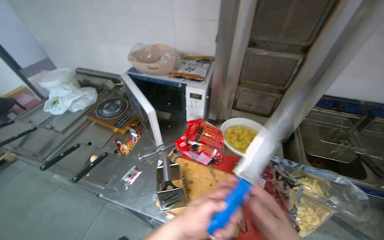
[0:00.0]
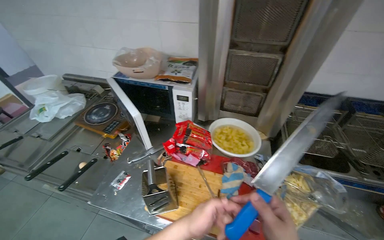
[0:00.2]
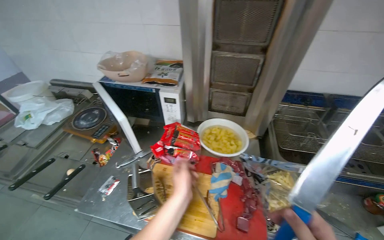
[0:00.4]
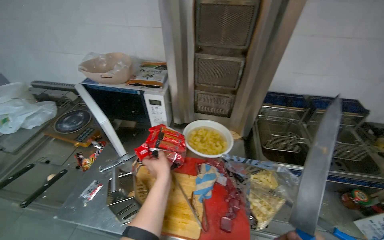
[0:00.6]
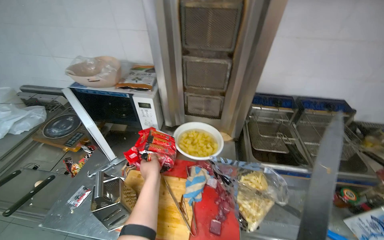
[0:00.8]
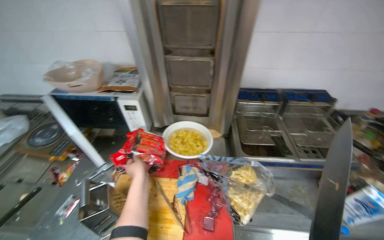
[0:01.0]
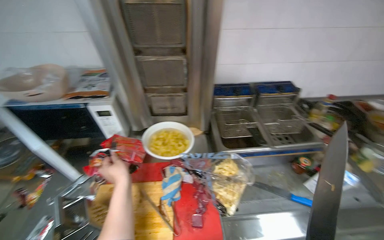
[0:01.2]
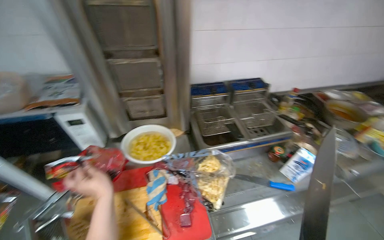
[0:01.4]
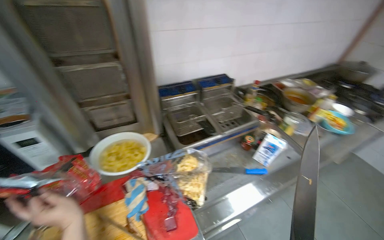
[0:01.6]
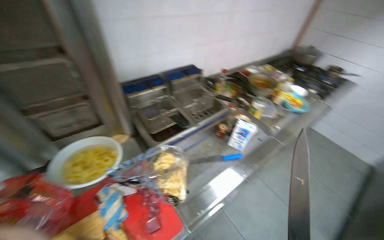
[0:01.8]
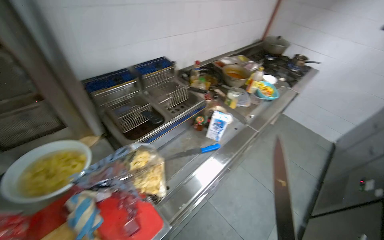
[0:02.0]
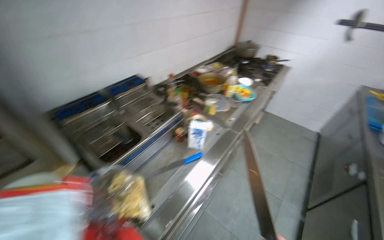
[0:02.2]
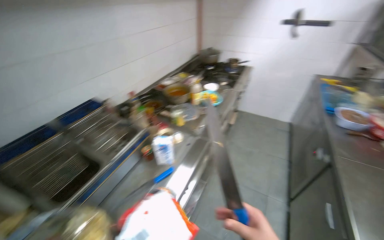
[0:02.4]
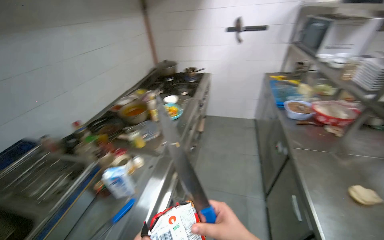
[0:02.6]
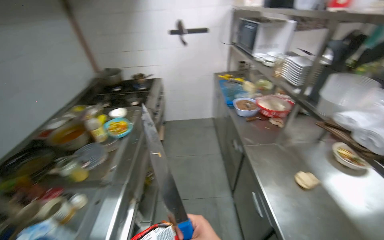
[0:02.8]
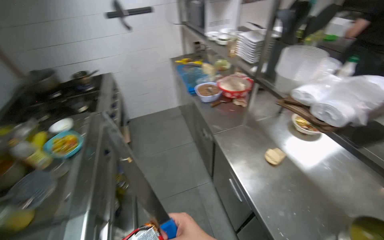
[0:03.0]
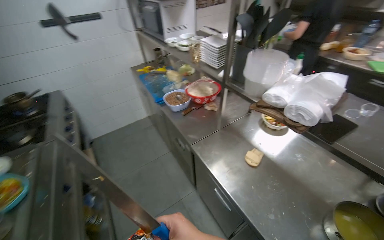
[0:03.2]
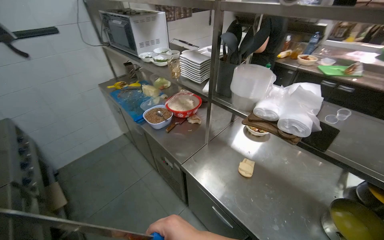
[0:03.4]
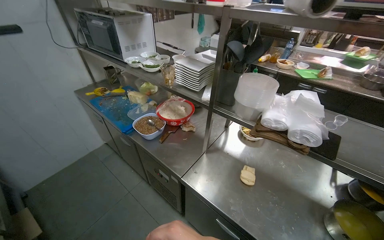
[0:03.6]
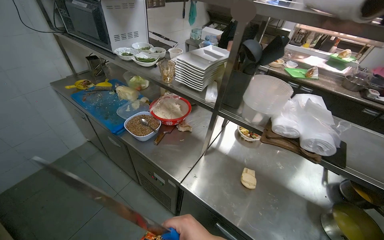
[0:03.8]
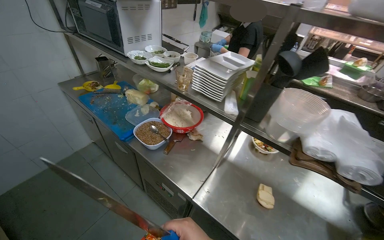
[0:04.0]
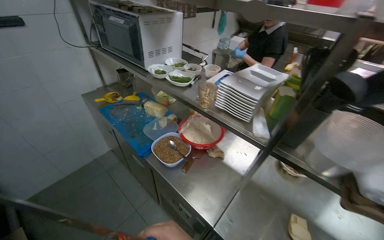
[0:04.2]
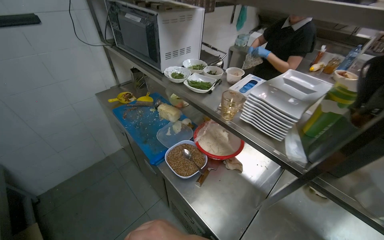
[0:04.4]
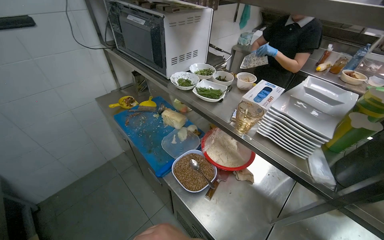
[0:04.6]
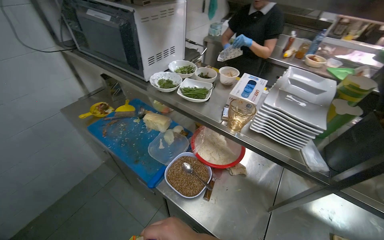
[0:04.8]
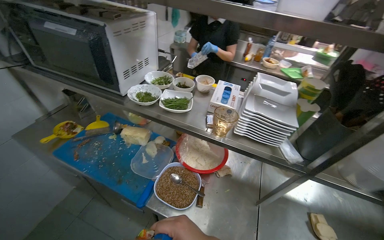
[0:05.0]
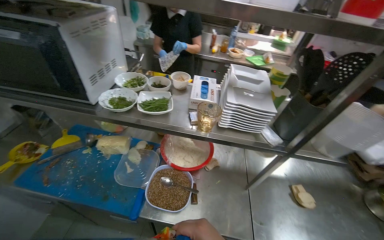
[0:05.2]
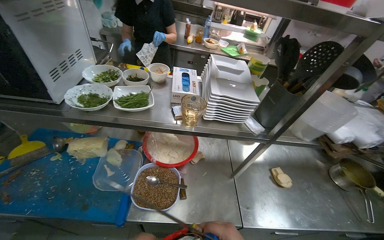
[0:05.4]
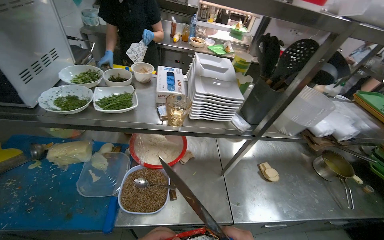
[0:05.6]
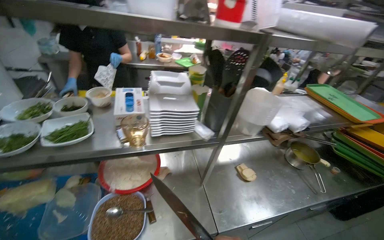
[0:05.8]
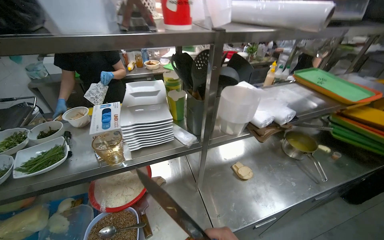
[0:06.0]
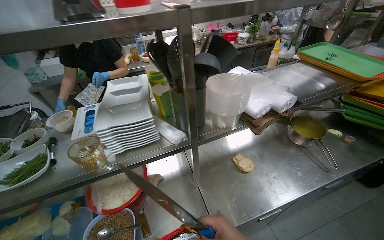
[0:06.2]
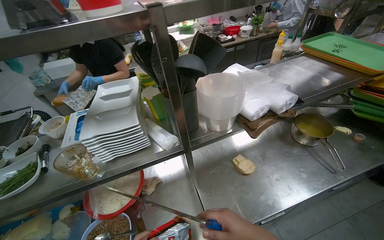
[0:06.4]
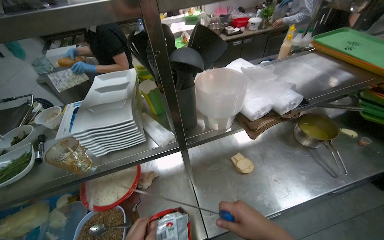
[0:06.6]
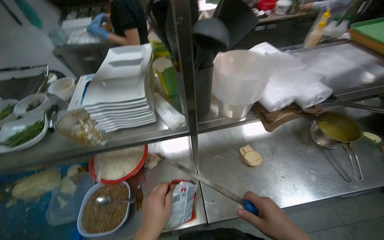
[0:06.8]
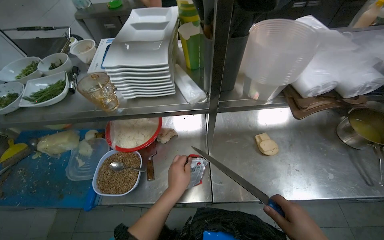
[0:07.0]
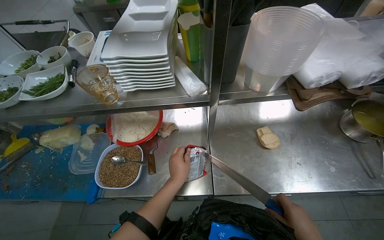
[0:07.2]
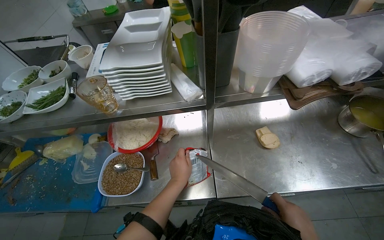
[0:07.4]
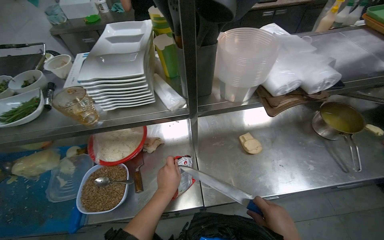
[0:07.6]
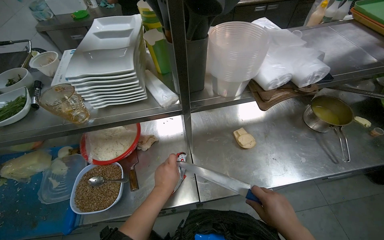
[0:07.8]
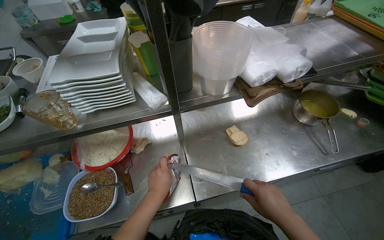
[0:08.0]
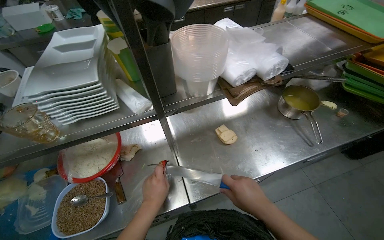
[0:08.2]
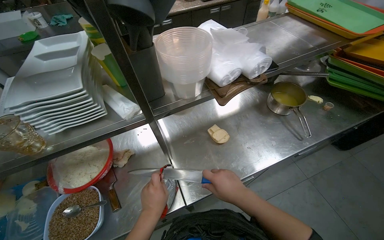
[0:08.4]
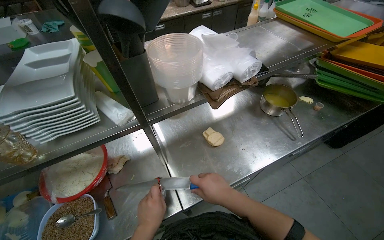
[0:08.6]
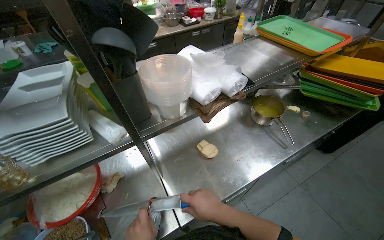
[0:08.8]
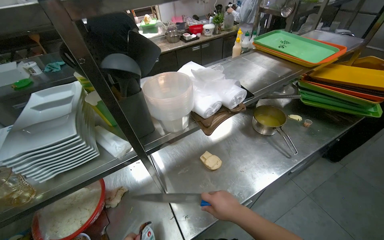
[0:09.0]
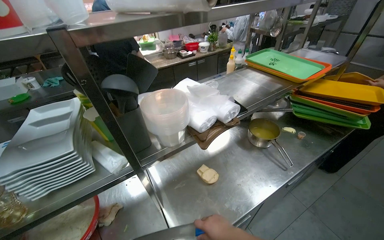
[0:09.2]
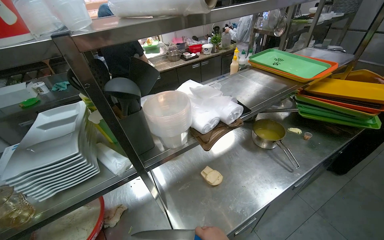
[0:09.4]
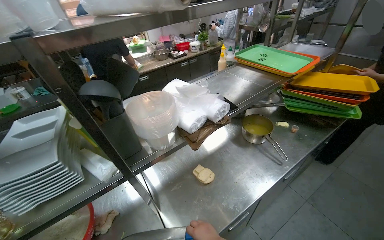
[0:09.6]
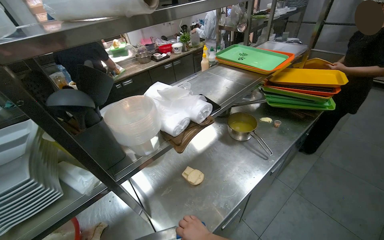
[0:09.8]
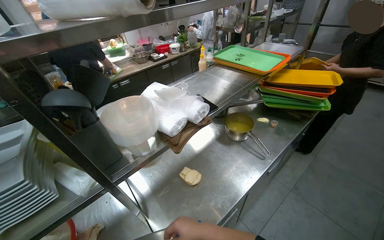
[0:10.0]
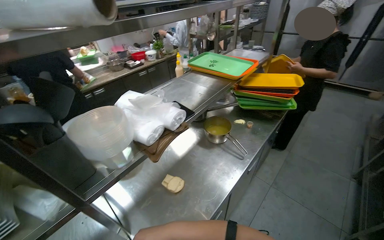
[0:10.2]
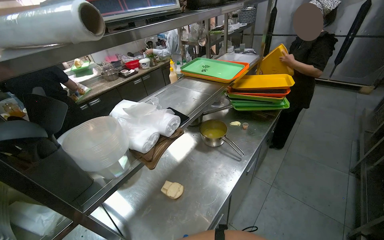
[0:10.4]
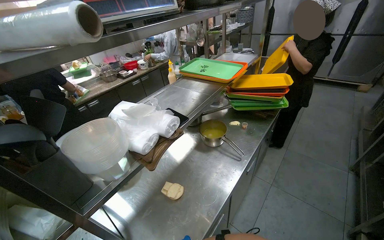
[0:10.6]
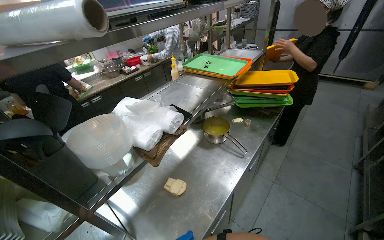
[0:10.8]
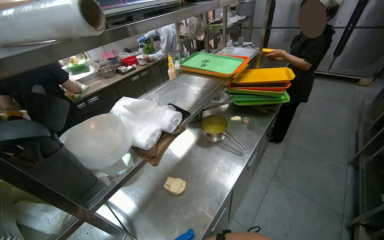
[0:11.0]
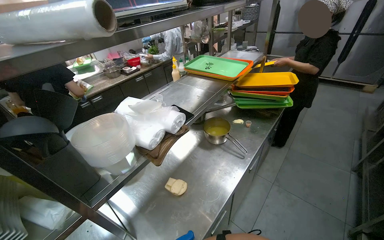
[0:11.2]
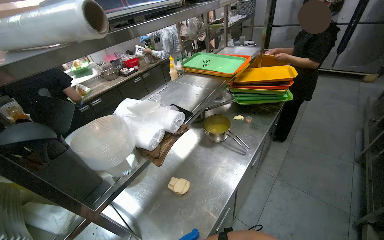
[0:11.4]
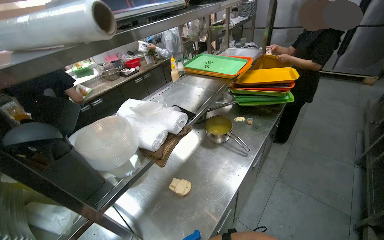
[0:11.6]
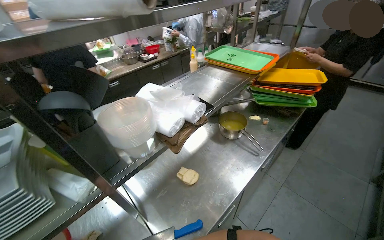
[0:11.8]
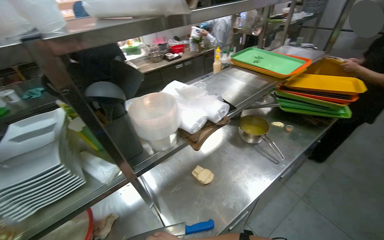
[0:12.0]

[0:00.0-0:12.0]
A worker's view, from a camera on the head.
Job: preparing food.
The whole recording: Cutting food with knife. The worker uses a knife to open a package and cut food on the counter.
0:00.0 to 0:01.6: The head rotates about 45 degrees to the right.
0:01.6 to 0:03.0: The camera travels some 70 cm. The wearer looks approximately 85 degrees further to the right.
0:03.0 to 0:04.4: The camera is carried approximately 70 cm. The head turns to the right by about 25 degrees.
0:04.4 to 0:06.0: The head turns to the right by some 65 degrees.
0:06.0 to 0:07.6: The view tilts some 15 degrees downward.
0:07.6 to 0:09.0: The head turns to the right by about 20 degrees.
0:09.0 to 0:10.4: The head rotates approximately 20 degrees to the right.

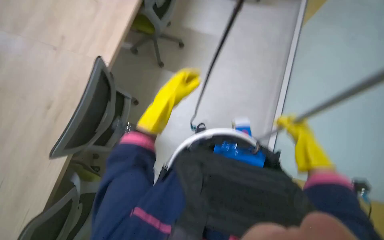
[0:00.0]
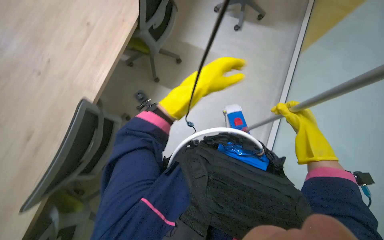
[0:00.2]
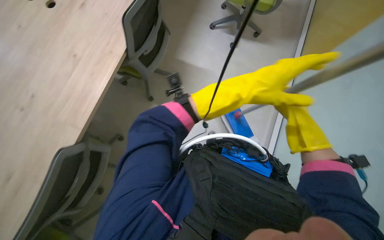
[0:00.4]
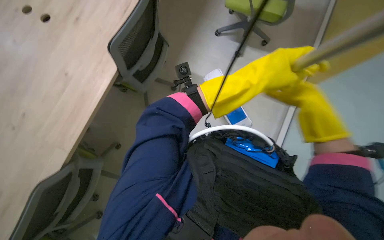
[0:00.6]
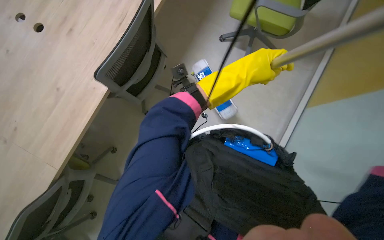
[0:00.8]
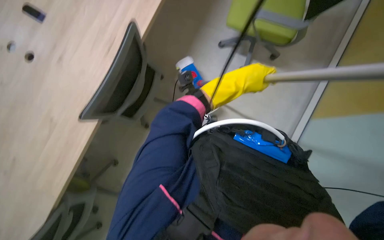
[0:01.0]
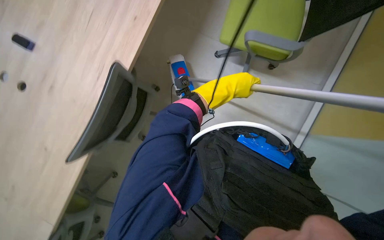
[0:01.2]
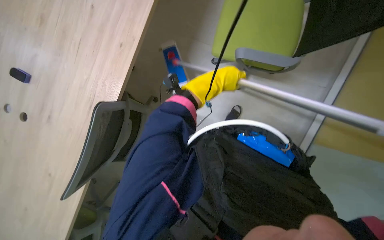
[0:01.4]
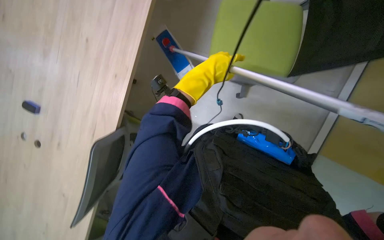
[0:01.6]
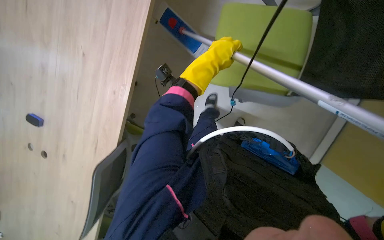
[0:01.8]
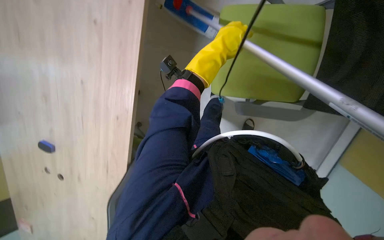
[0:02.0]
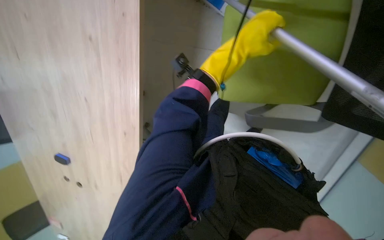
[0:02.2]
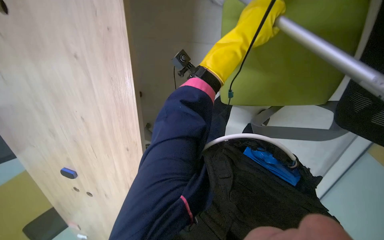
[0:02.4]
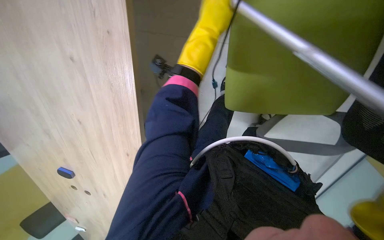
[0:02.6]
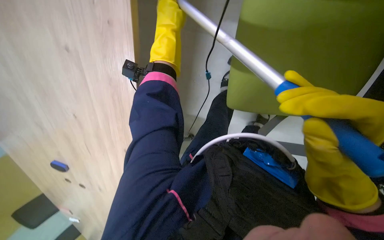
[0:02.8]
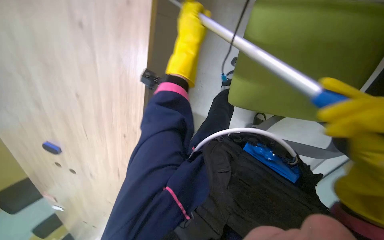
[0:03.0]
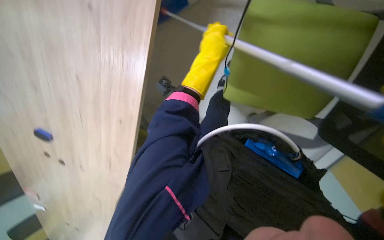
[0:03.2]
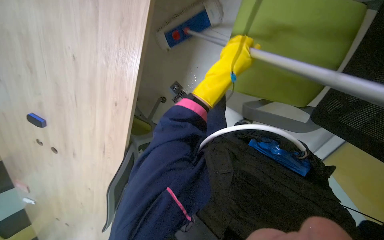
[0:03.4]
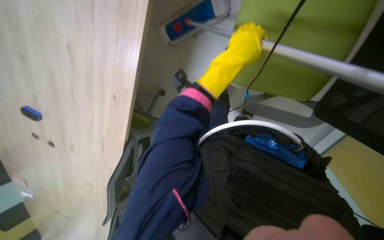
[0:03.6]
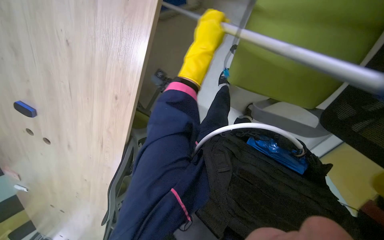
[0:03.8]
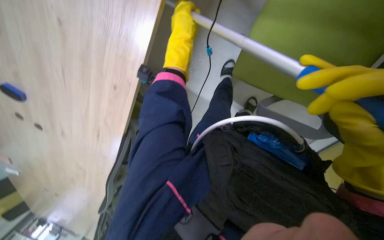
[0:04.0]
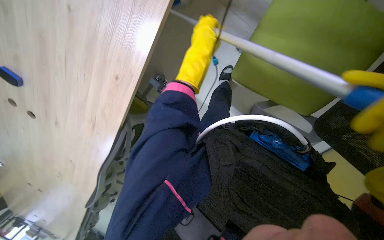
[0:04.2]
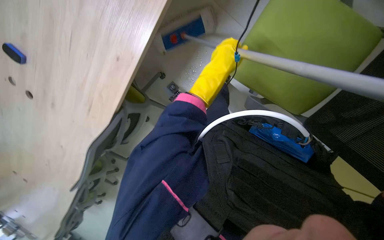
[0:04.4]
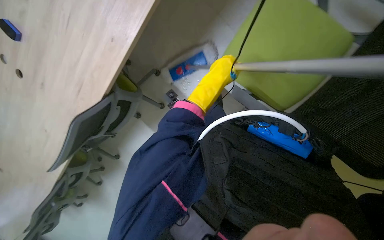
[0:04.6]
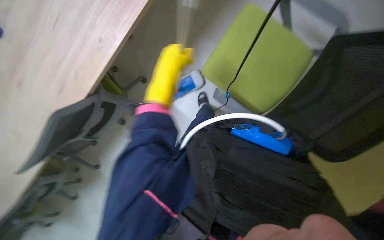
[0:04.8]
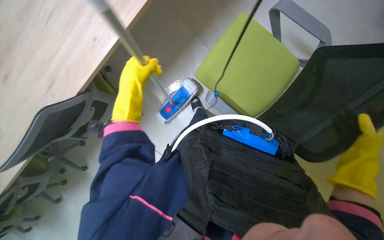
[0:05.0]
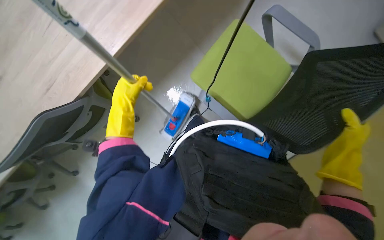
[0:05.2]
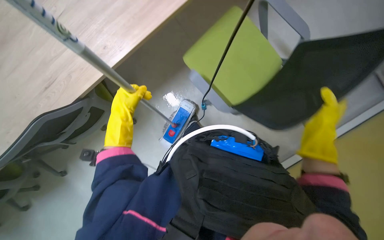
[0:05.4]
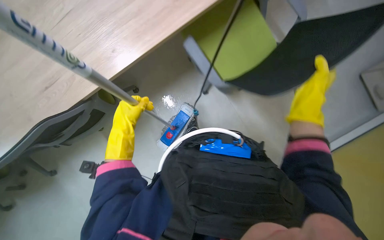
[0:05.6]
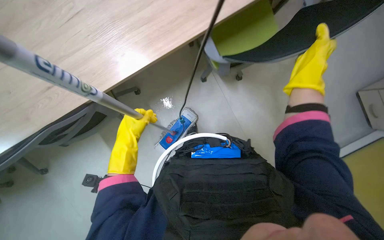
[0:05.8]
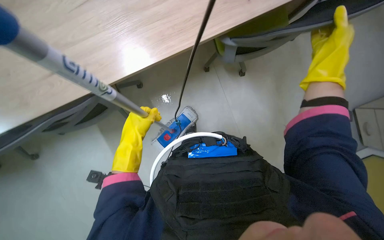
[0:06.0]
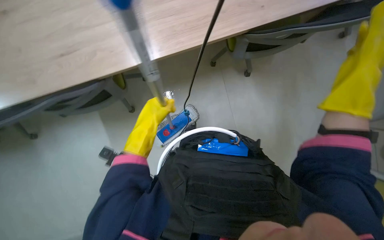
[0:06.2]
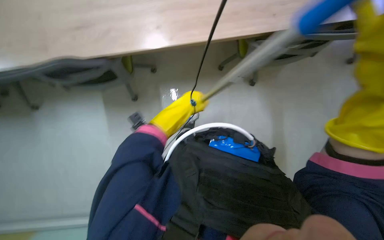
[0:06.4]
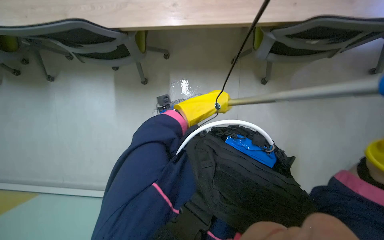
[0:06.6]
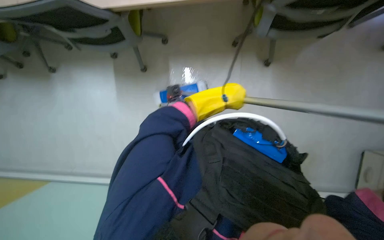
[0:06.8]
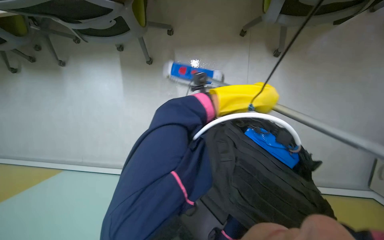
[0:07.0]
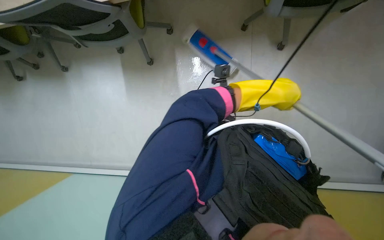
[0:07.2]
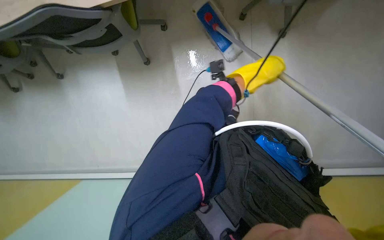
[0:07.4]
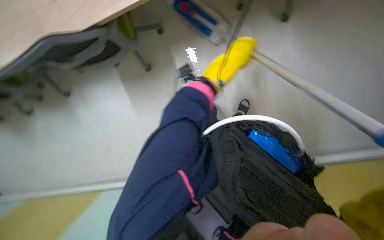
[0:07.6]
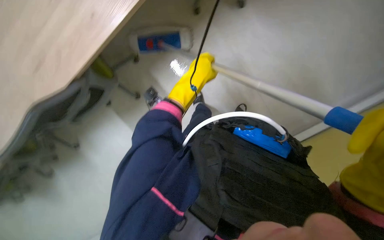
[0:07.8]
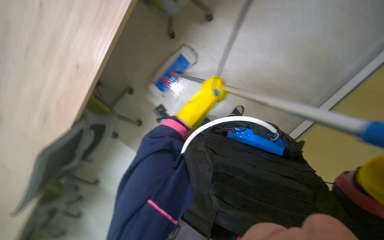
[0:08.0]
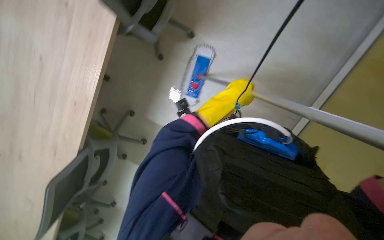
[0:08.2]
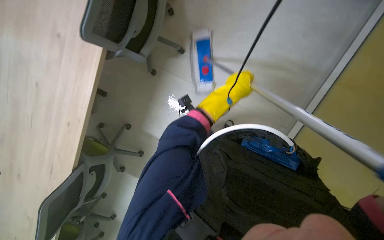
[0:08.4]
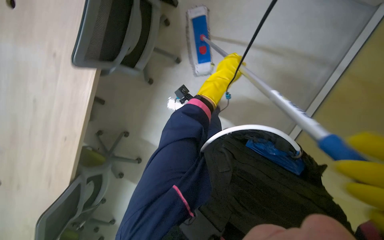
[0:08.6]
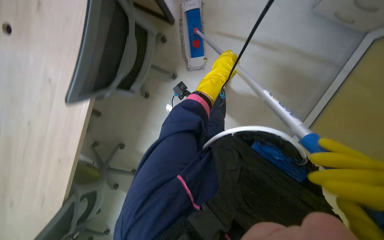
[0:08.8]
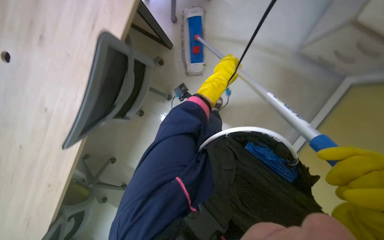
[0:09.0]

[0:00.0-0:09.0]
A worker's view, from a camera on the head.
Job: mopping floor.
The whole recording: Mopping the floor. The worker mops the floor, moving chairs and wringing the mop.
0:00.0 to 0:01.6: The wearer's head swings approximately 15 degrees to the right. The camera pitches upward, by some 25 degrees.
0:03.0 to 0:04.4: The left hand goes left and right, roughly 15 cm each way, reversing 2 times.
0:04.4 to 0:06.0: The left hand shifts approximately 20 cm to the left and down the picture.
0:06.0 to 0:07.6: The head rotates about 15 degrees to the left. The left hand shifts some 25 cm to the right and up the picture.
0:07.6 to 0:09.0: The view tips upward by about 15 degrees. The left hand goes to the left and returns, some 5 cm each way.
